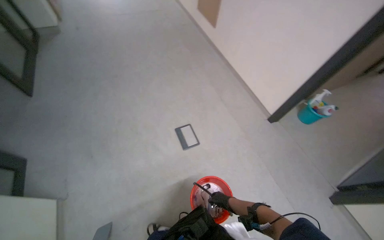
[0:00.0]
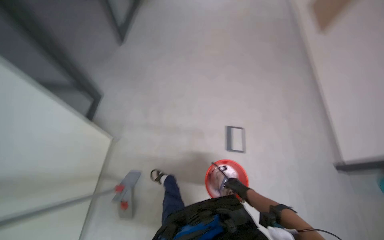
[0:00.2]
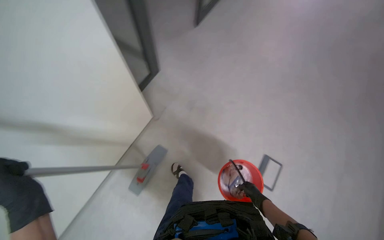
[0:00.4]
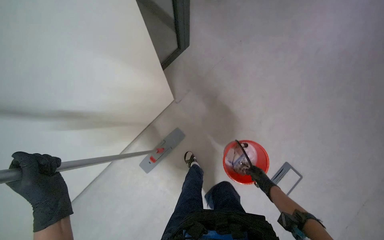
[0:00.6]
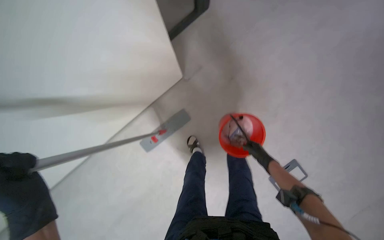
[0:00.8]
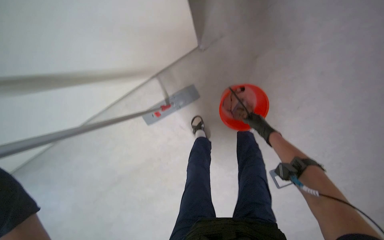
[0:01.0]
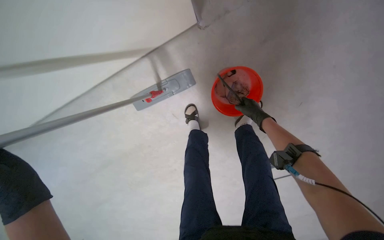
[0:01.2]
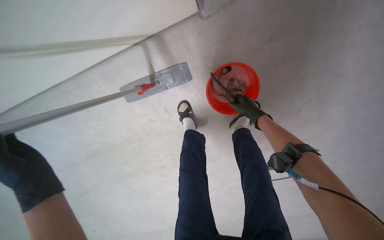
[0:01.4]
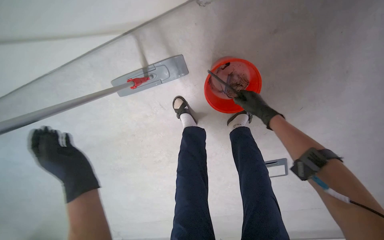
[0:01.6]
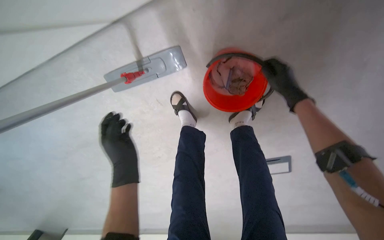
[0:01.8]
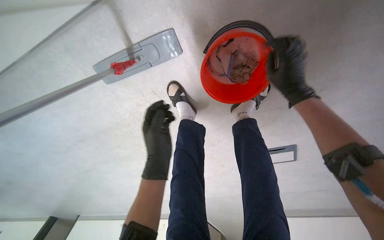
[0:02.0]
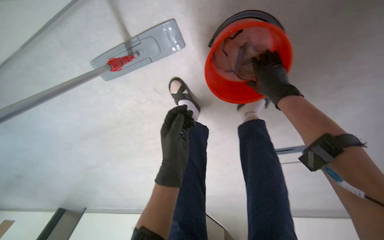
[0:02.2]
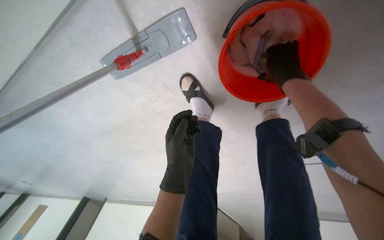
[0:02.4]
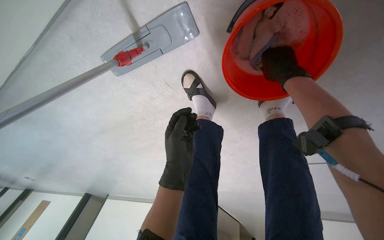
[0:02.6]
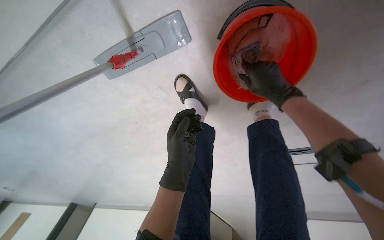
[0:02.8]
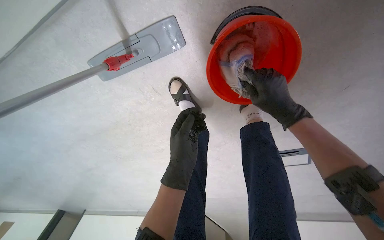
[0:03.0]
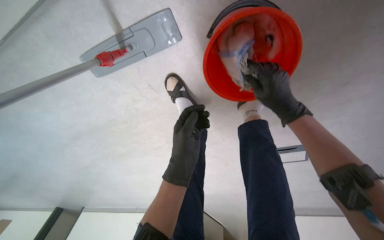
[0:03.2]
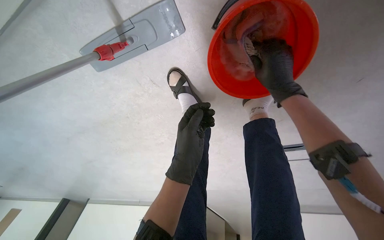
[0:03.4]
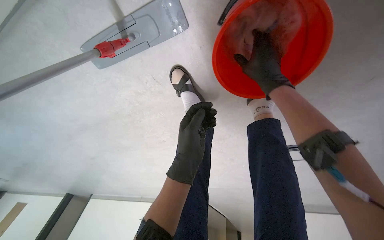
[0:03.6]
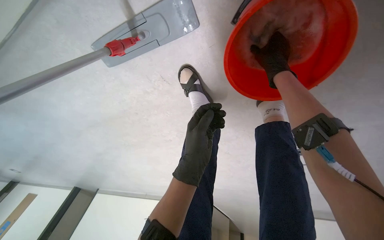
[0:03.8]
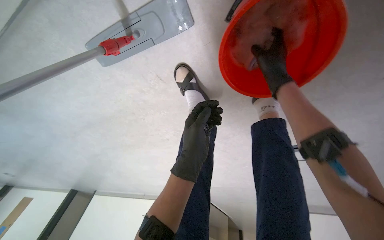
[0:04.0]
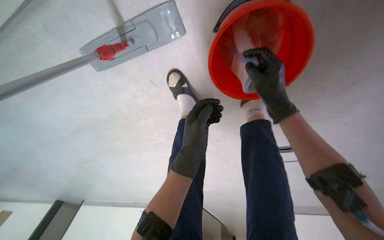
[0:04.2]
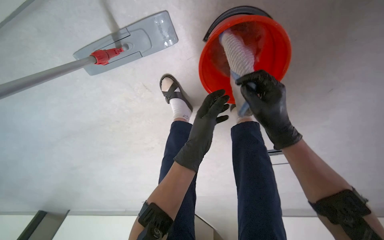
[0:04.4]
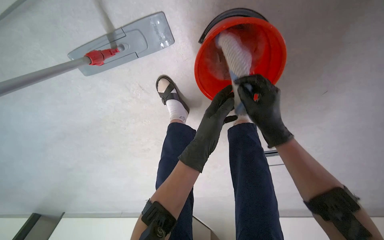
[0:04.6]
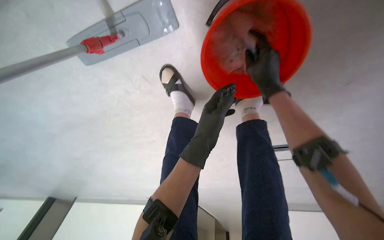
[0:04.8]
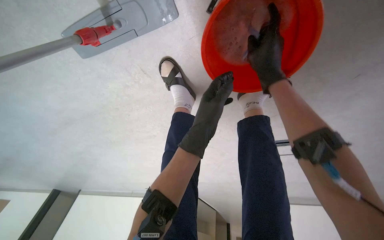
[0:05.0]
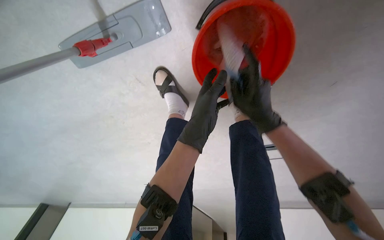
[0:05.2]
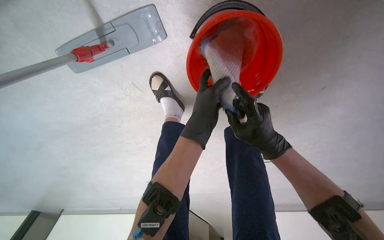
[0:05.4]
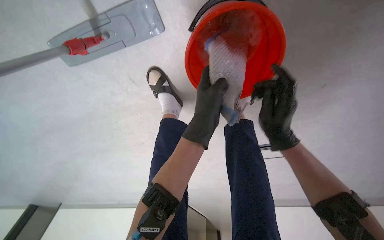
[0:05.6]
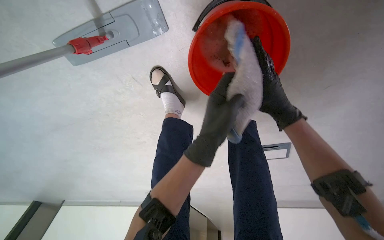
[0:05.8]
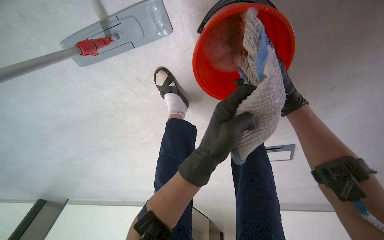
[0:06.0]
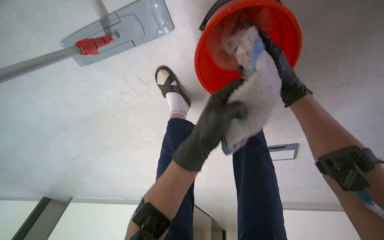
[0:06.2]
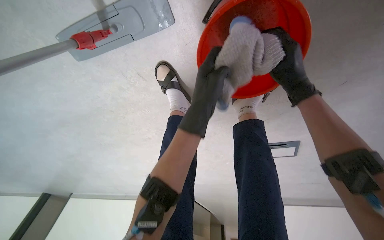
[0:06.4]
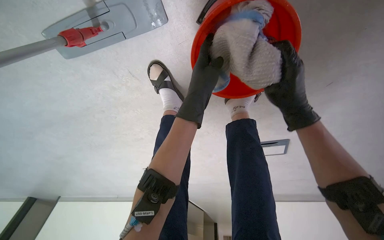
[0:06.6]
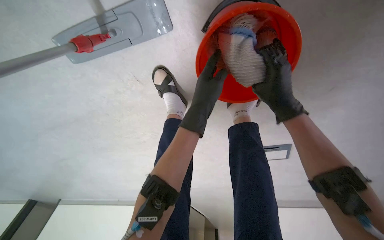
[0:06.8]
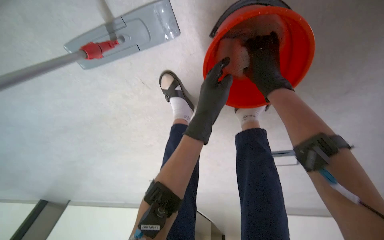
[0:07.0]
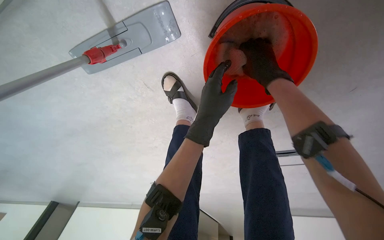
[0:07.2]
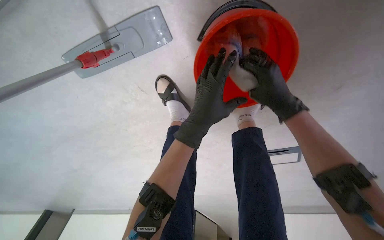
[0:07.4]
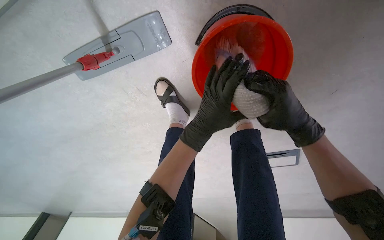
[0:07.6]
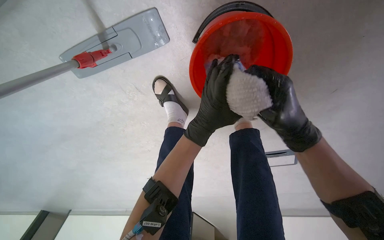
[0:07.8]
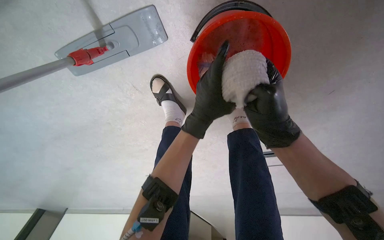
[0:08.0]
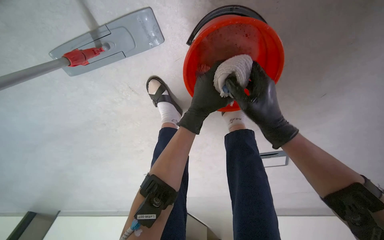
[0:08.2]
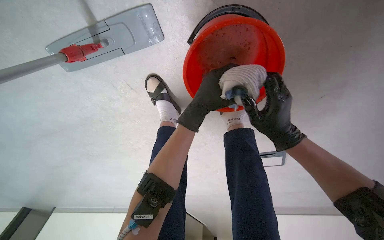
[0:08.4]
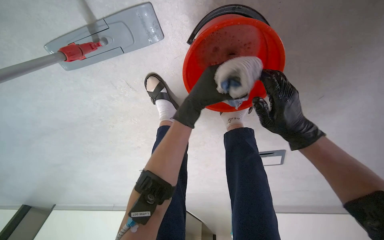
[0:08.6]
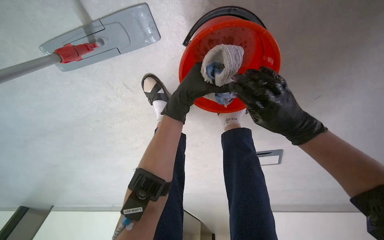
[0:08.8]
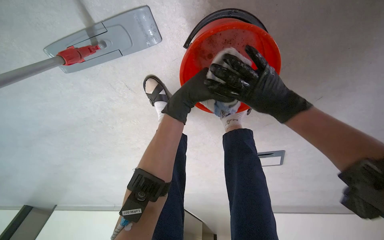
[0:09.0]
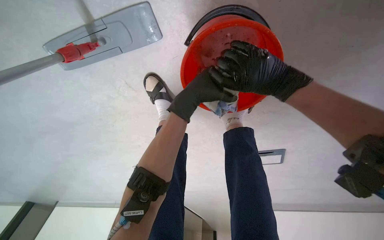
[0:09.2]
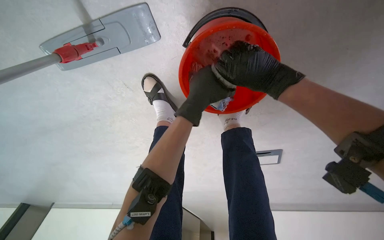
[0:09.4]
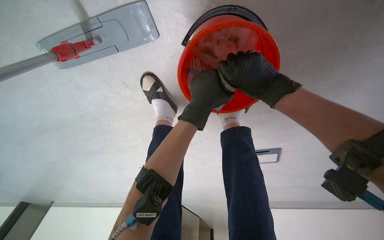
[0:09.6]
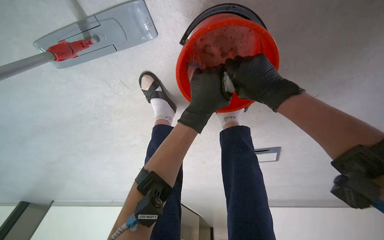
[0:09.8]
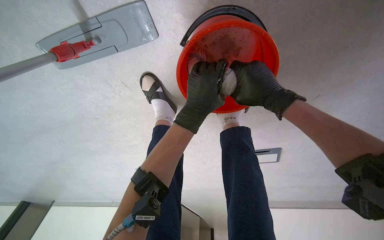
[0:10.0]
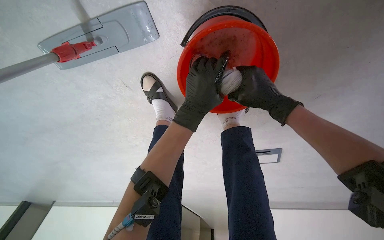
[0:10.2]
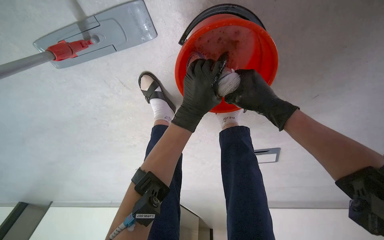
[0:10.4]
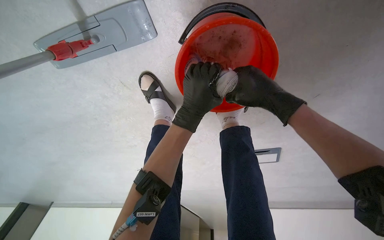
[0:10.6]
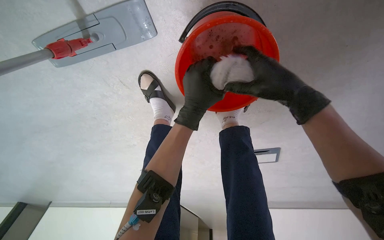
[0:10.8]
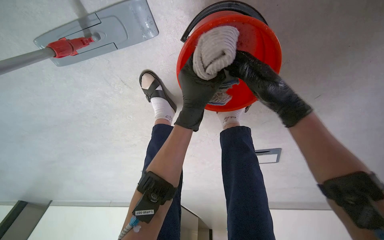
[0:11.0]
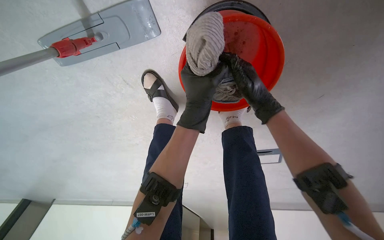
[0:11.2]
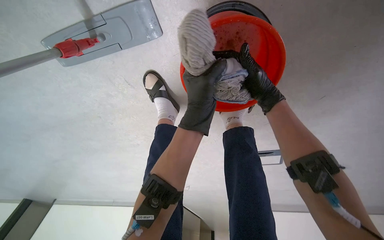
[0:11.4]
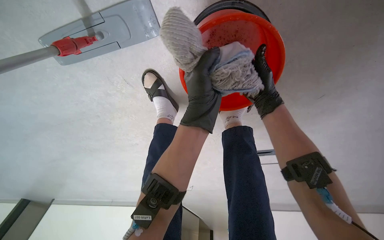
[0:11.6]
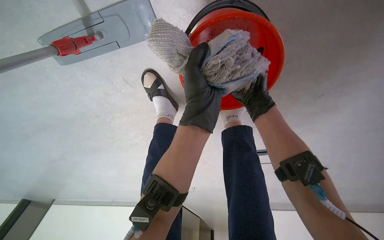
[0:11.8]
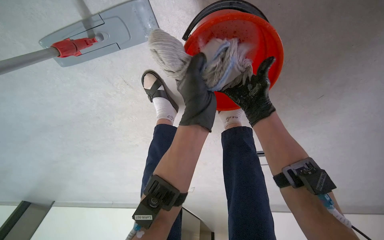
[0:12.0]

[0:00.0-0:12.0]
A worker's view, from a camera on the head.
Job: preparing cleaning supplies.
The whole recording: Cleaning mop head. The worker removes and wrings the mop pad in a bucket.
0:00.0 to 0:01.6: The head travels roughly 50 cm. The wearer looks approximately 65 degrees further to the left. The wearer looks approximately 35 degrees further downward.
0:01.6 to 0:03.0: The left hand shifts approximately 25 cm to the right.
0:03.0 to 0:04.4: The left hand is displaced farther from the camera, to the right and up the picture by about 20 cm. The right hand reaches approximately 15 cm up the picture, then returns.
0:04.4 to 0:06.0: The left hand is displaced nearer to the camera by about 10 cm. The right hand moves up and down the picture over about 20 cm, changing direction 2 times.
0:06.0 to 0:07.6: The right hand moves nearer and farther over about 15 cm, changing direction 2 times. Meanwhile the left hand heads up the picture and farther from the camera, covering some 10 cm.
0:07.6 to 0:09.0: The left hand travels up the picture and farther from the camera by about 15 cm.
0:09.0 to 0:10.4: The hands work in one place, with small movements.
0:10.4 to 0:12.0: The left hand heads nearer to the camera, covering roughly 10 cm. Meanwhile the right hand goes farther from the camera and returns, about 20 cm each way.

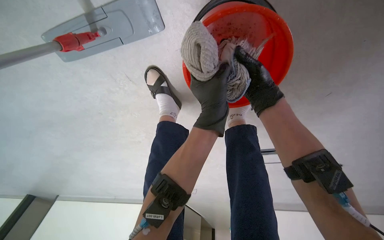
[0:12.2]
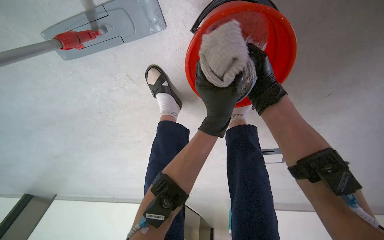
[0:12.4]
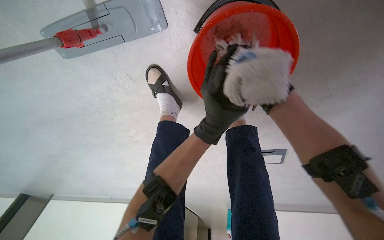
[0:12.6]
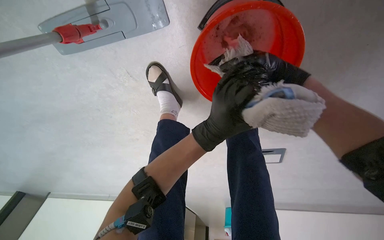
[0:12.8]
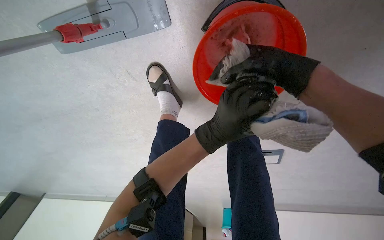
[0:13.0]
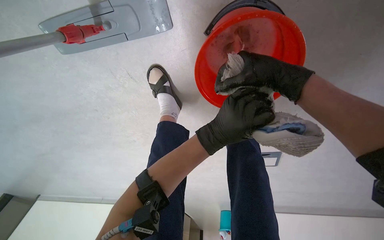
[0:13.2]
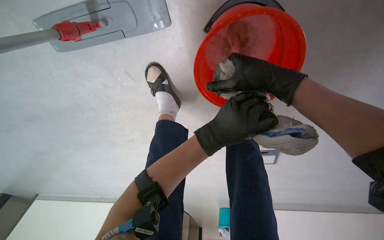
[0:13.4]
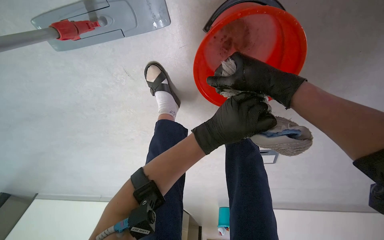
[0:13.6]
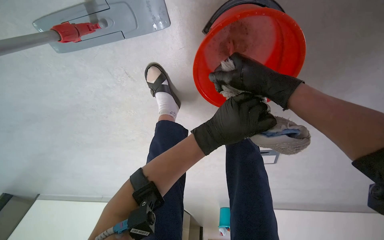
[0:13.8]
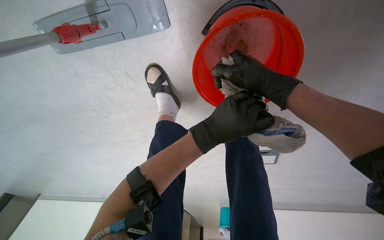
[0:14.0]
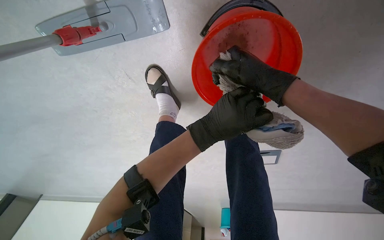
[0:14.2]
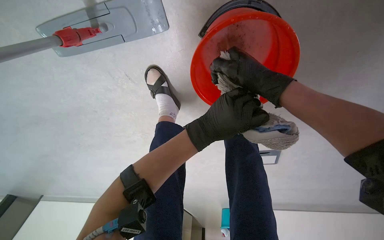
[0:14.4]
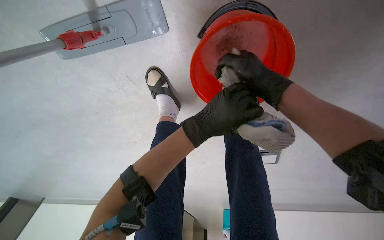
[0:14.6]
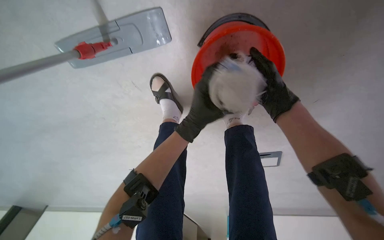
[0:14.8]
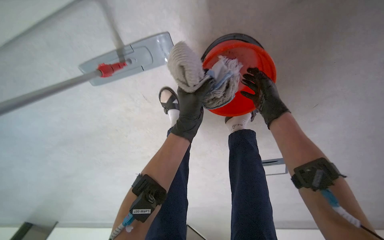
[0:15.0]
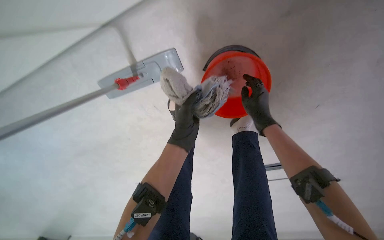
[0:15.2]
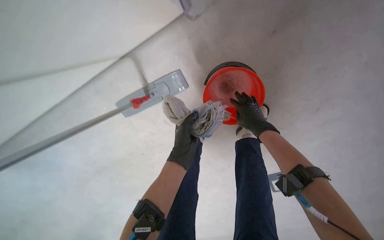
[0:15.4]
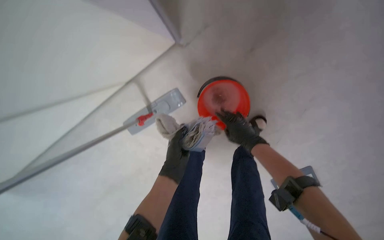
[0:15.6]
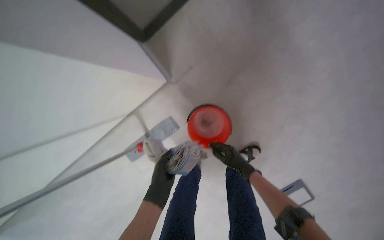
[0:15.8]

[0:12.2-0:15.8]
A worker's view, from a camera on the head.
Job: preparing cleaning supplies.
The whole recording: Cleaning mop head. The worker removes and wrings the mop pad in a bucket.
0:12.2 to 0:14.0: The right hand reaches some 15 cm farther from the camera, then returns.
0:14.0 to 0:15.8: The camera travels about 40 cm. The view pans to the left by approximately 15 degrees. The view tips upward by roughly 30 degrees.

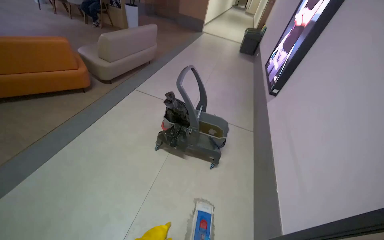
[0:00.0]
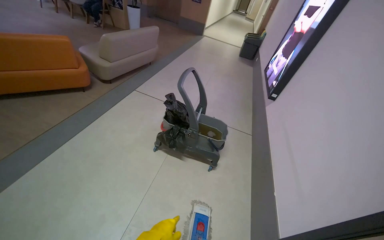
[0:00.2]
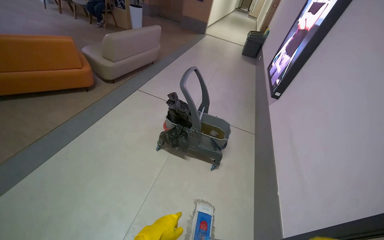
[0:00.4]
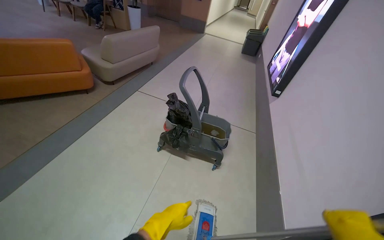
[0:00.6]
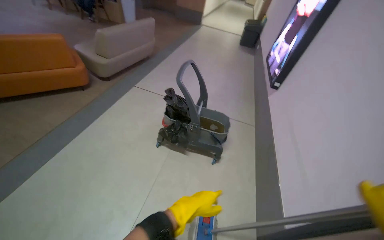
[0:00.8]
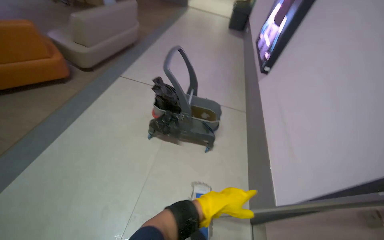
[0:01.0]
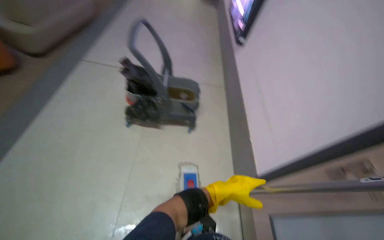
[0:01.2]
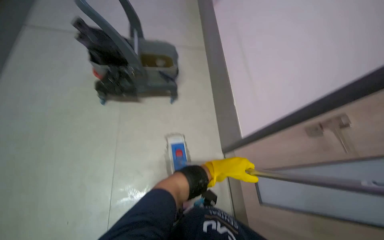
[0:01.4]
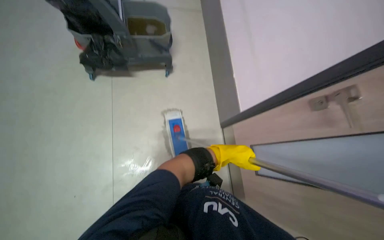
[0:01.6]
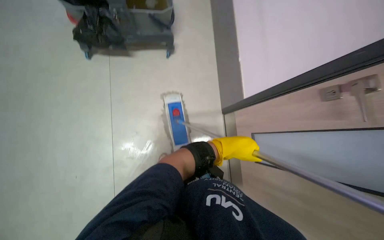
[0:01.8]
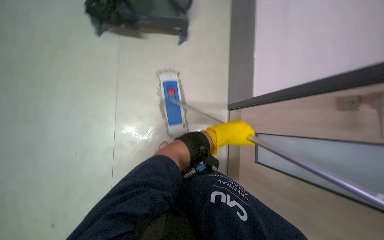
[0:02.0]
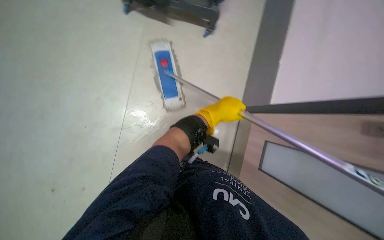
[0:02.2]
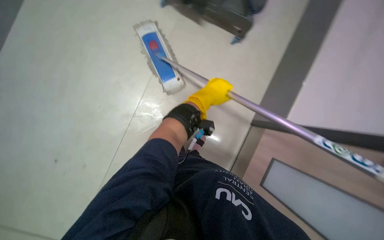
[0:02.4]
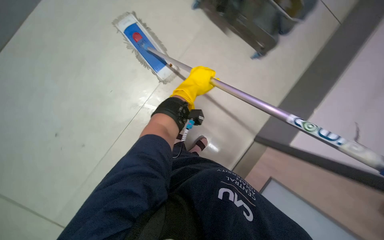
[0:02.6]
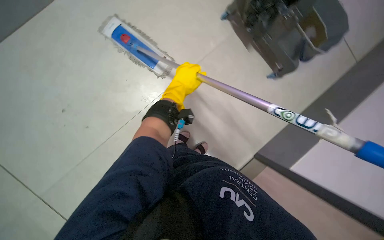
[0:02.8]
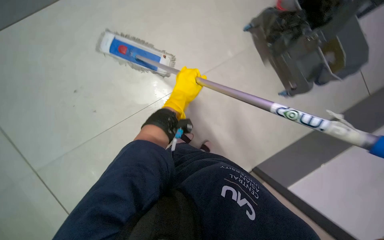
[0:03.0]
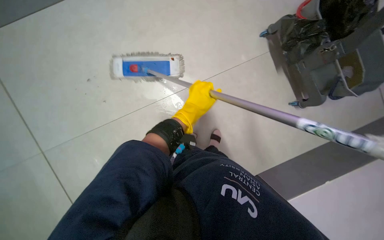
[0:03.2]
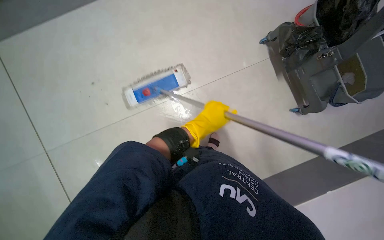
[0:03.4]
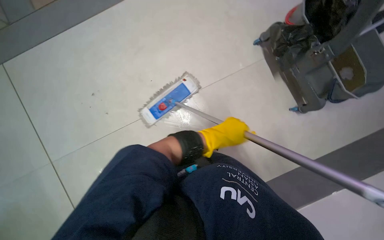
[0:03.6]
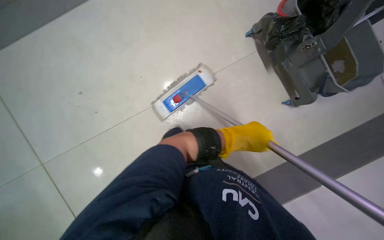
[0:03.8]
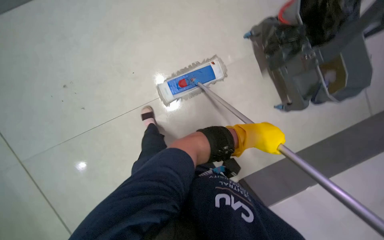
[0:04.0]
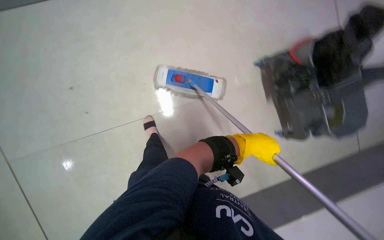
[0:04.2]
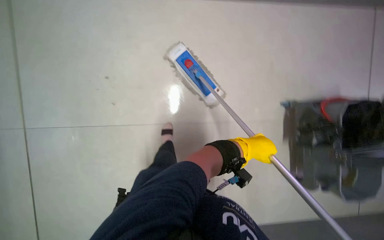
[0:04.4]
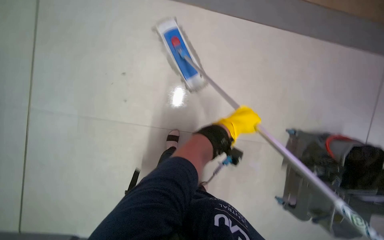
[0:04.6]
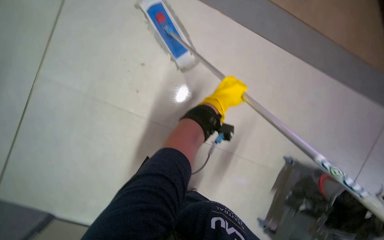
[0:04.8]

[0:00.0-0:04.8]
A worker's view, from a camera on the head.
Job: mopping floor.
The whole recording: Mopping the hallway floor. The worker mops the hallway floor and rinses the mop in the bucket.
0:00.0 to 0:01.6: The wearer looks some 25 degrees further to the right. The view tips downward by roughly 35 degrees.
0:01.6 to 0:03.2: The wearer moves approximately 40 cm. The head turns to the left by roughly 35 degrees. The view tips downward by approximately 20 degrees.
0:03.2 to 0:04.8: The scene turns approximately 35 degrees clockwise in the picture.
